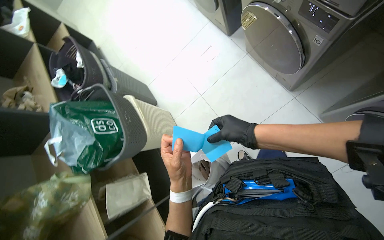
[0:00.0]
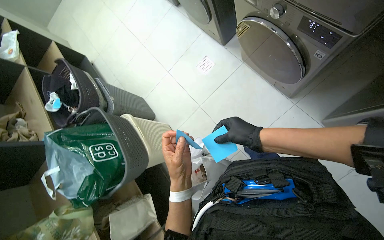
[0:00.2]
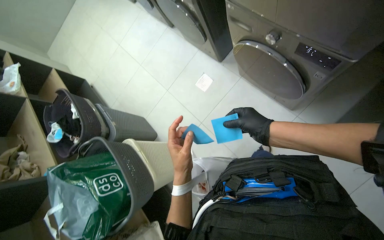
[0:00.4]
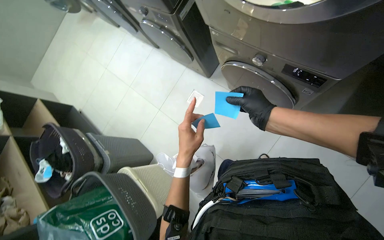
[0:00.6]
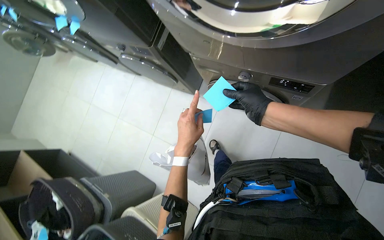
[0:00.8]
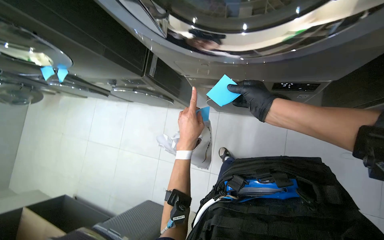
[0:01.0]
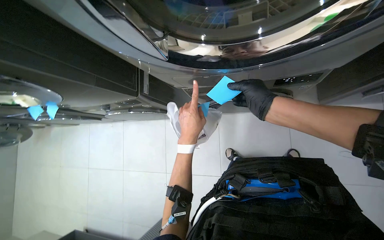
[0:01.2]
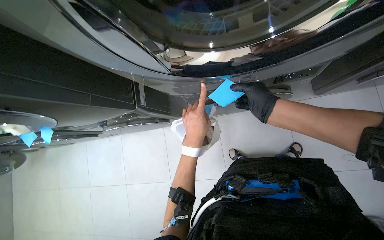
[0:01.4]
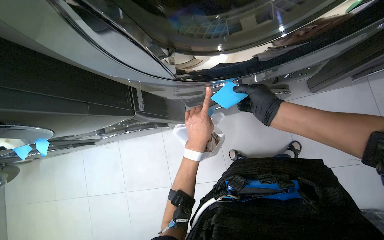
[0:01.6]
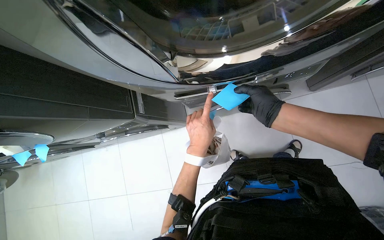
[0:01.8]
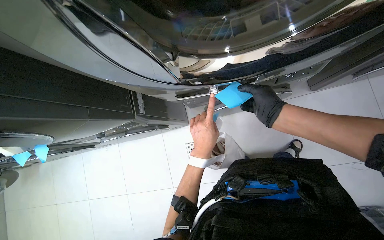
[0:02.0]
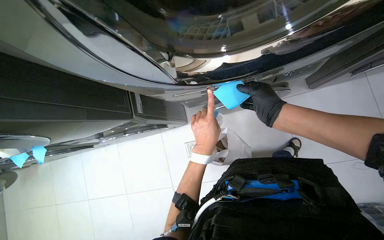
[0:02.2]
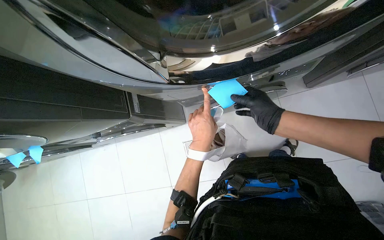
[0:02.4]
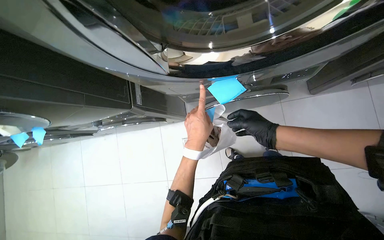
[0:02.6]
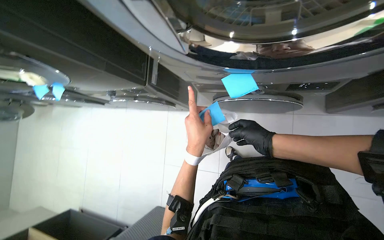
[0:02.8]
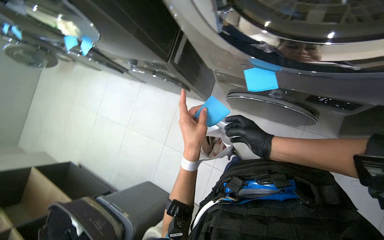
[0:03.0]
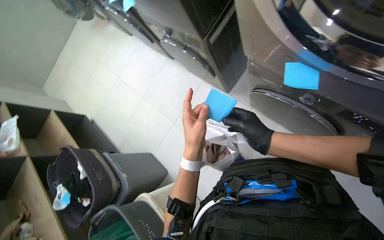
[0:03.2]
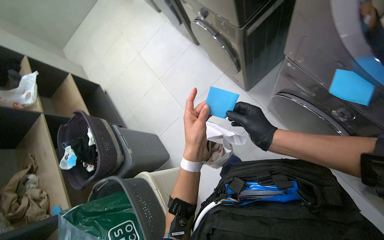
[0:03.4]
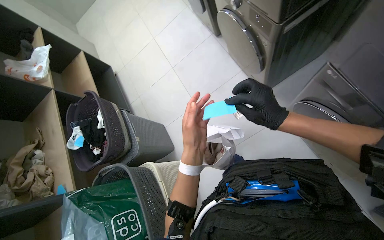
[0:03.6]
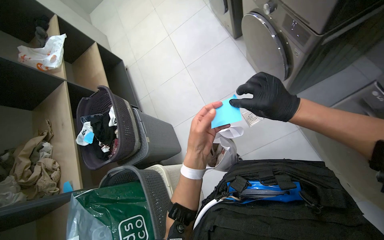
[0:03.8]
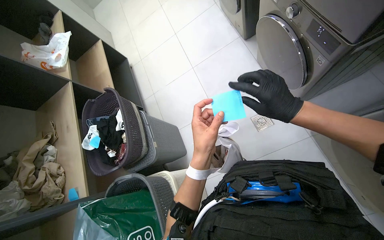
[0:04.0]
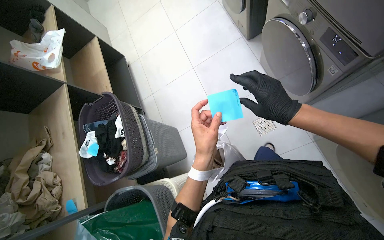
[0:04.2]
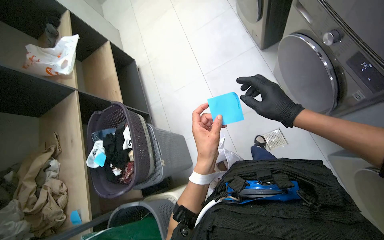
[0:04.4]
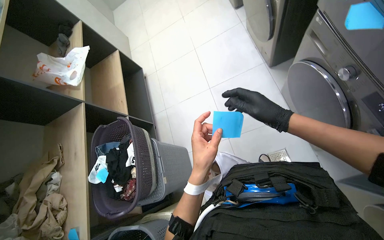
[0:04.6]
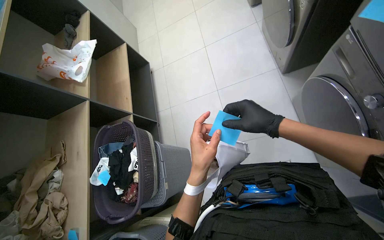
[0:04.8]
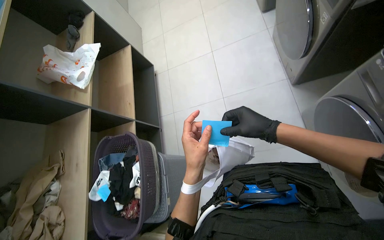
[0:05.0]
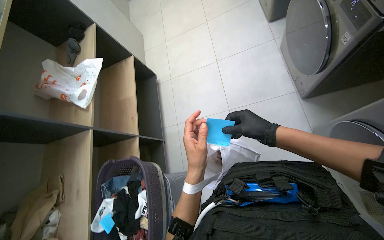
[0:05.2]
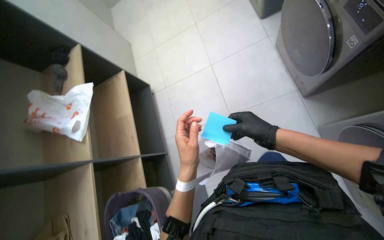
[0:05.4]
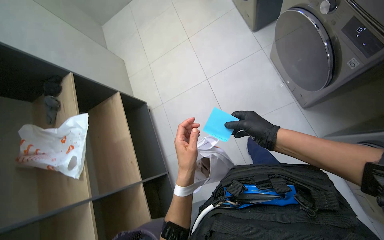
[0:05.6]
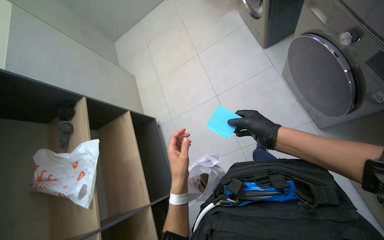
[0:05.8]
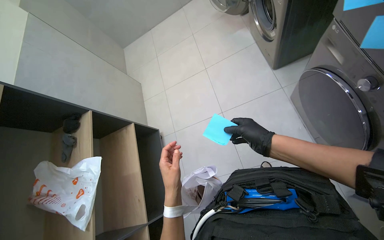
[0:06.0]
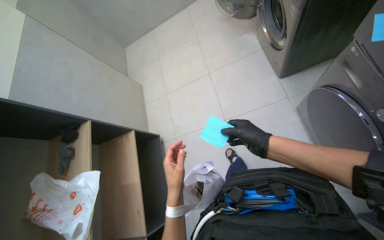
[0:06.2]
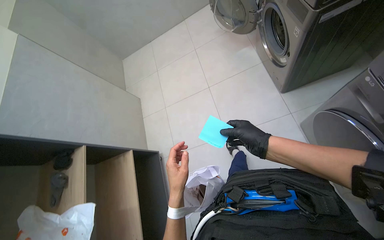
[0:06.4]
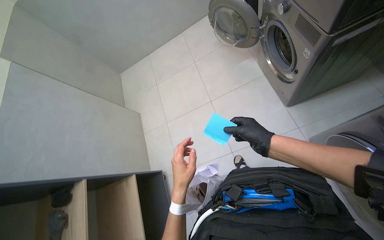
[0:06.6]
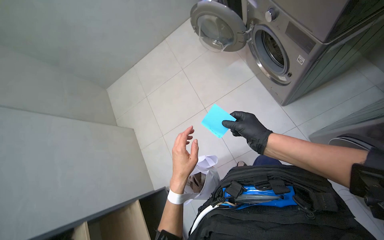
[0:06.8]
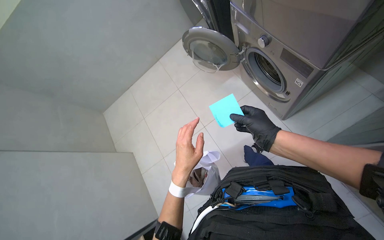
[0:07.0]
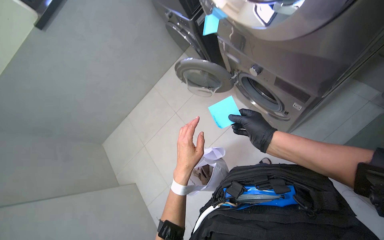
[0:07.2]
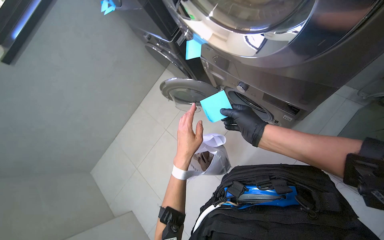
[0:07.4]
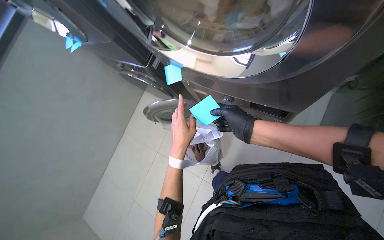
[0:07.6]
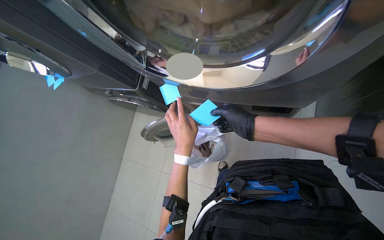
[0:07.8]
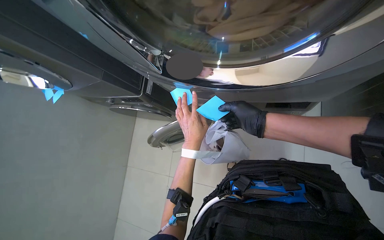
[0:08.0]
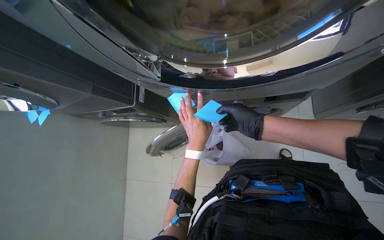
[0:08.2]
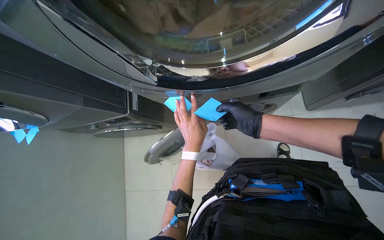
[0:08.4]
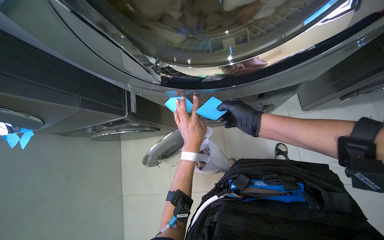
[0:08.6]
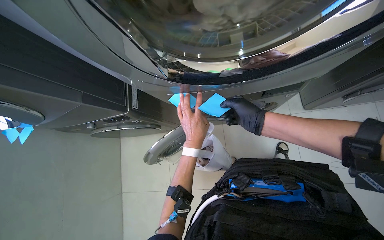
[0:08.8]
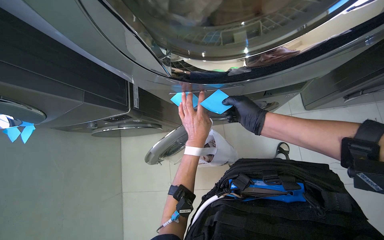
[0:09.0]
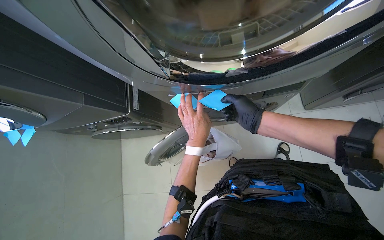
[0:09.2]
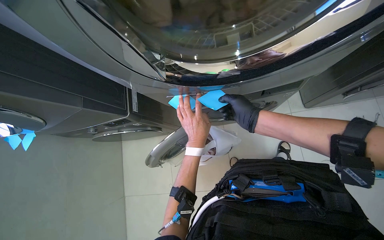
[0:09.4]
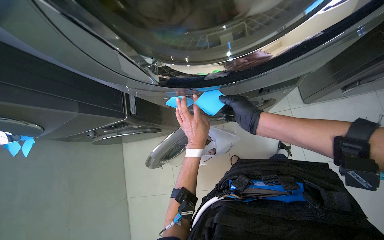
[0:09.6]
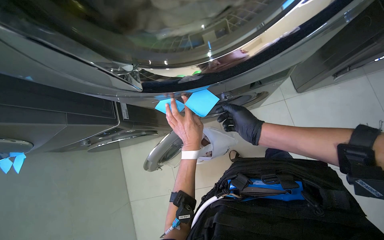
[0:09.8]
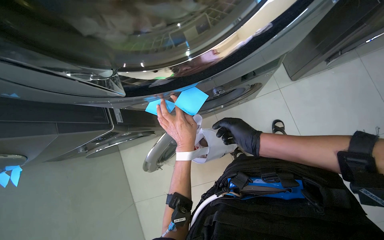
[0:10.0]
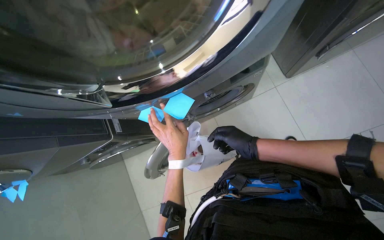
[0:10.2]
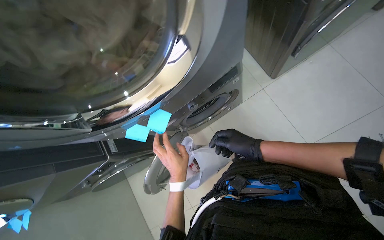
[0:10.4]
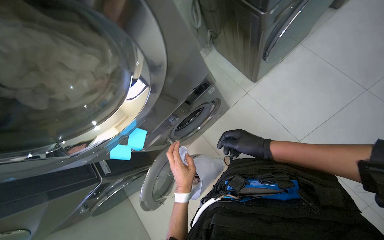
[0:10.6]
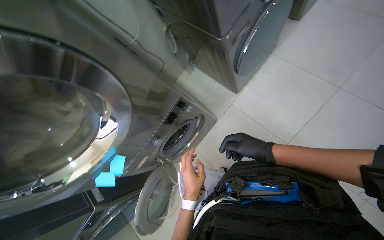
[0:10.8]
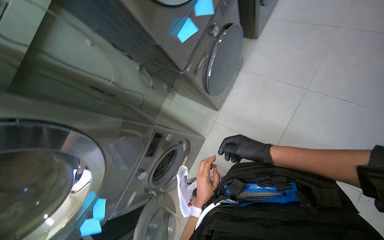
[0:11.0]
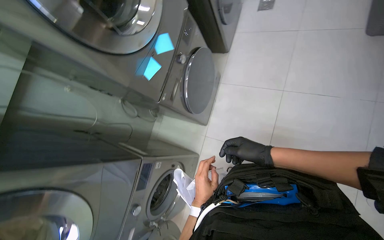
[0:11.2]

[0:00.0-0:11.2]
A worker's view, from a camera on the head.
Job: managing laundry.
The whole recording: Labeling machines with sticky notes. The worker writes on sticky notes, places them on the washing machines, and then collects them into a bag.
0:00.0 to 0:01.6: The camera pitches upward, by some 20 degrees. Everything in view rotates approximately 40 degrees counterclockwise.
0:01.6 to 0:03.2: The head turns to the left by some 45 degrees.
0:03.2 to 0:04.8: The wearer moves some 70 cm. The scene turns some 35 degrees clockwise in the picture.
0:04.8 to 0:06.4: The camera travels approximately 80 cm.
0:06.4 to 0:08.0: The wearer moves about 60 cm. The wearer looks approximately 50 degrees further to the right. The view tips upward by approximately 20 degrees.
0:09.6 to 0:11.2: The wearer moves approximately 50 cm. The camera pitches upward, by some 20 degrees. Everything in view rotates roughly 50 degrees counterclockwise.

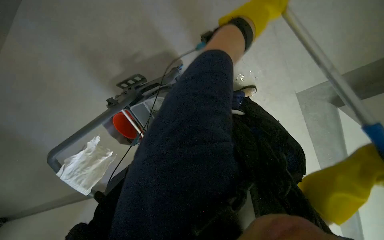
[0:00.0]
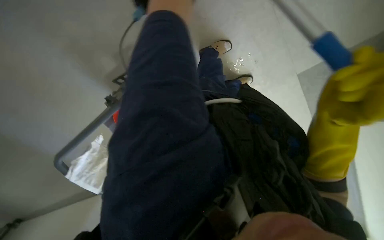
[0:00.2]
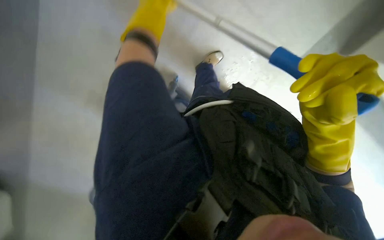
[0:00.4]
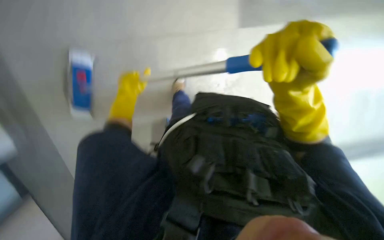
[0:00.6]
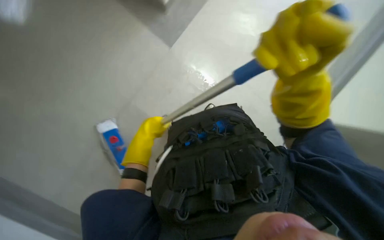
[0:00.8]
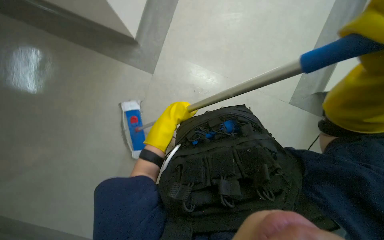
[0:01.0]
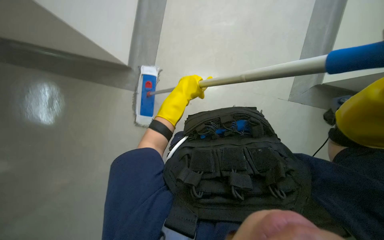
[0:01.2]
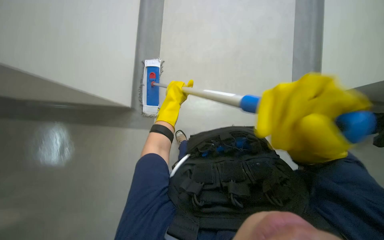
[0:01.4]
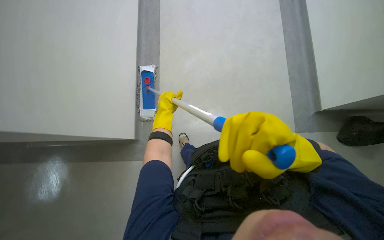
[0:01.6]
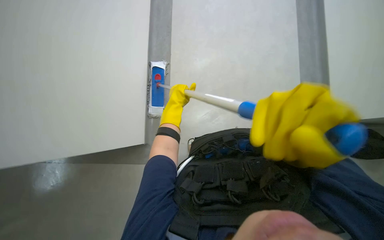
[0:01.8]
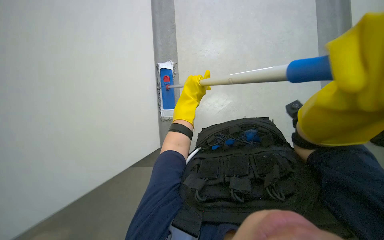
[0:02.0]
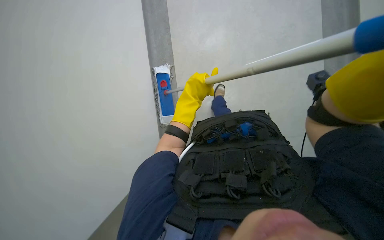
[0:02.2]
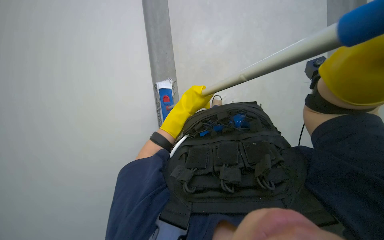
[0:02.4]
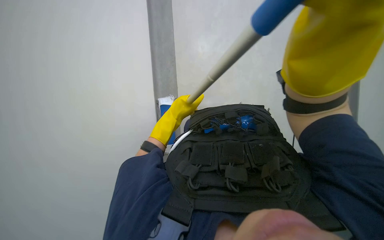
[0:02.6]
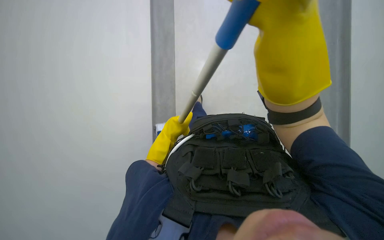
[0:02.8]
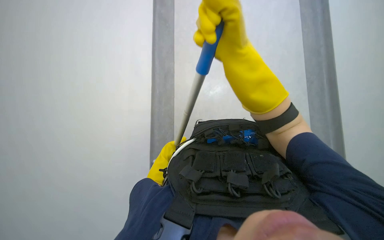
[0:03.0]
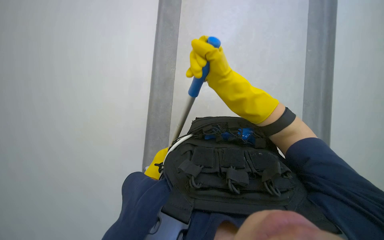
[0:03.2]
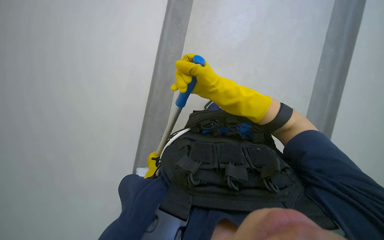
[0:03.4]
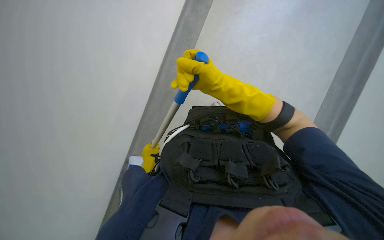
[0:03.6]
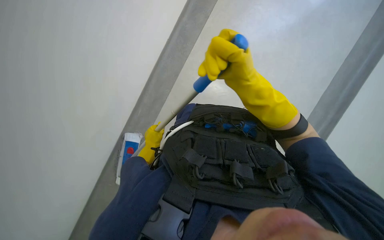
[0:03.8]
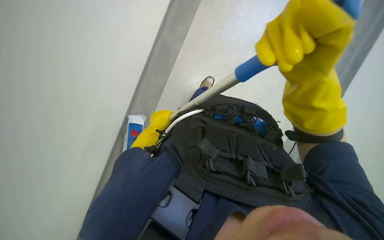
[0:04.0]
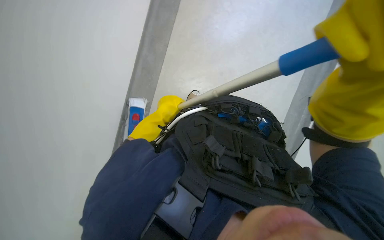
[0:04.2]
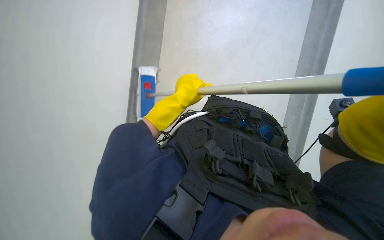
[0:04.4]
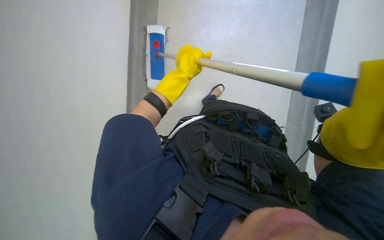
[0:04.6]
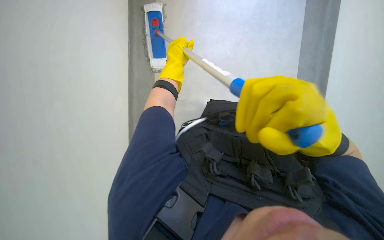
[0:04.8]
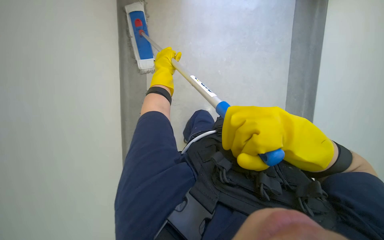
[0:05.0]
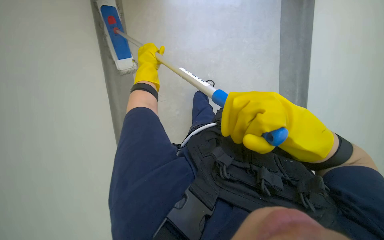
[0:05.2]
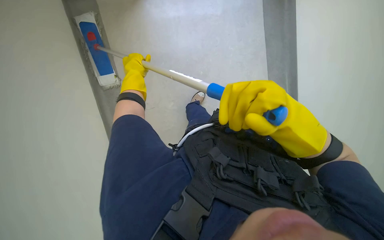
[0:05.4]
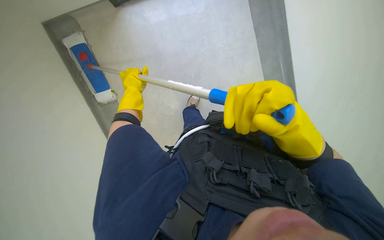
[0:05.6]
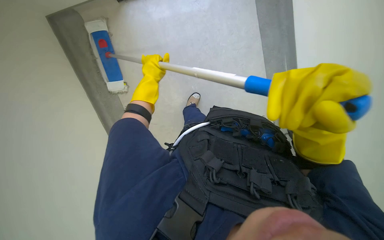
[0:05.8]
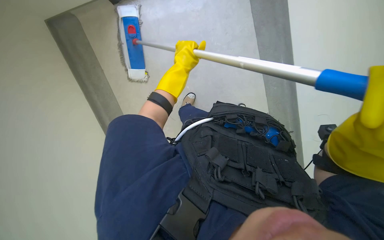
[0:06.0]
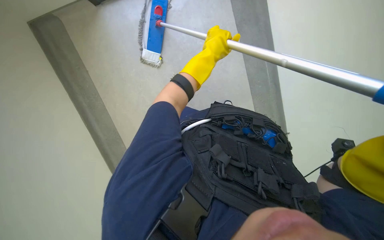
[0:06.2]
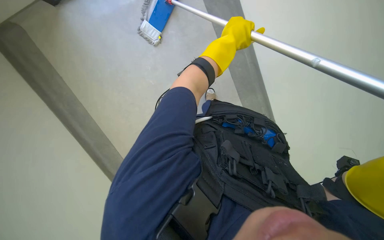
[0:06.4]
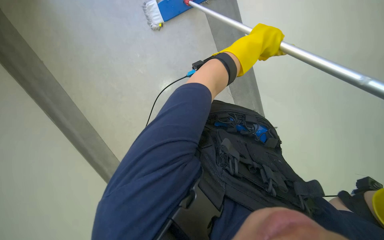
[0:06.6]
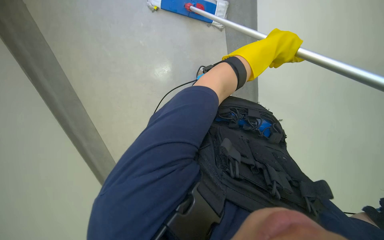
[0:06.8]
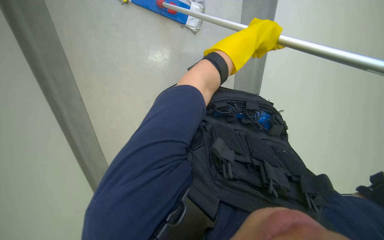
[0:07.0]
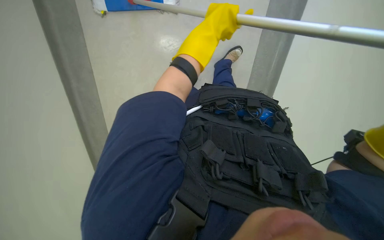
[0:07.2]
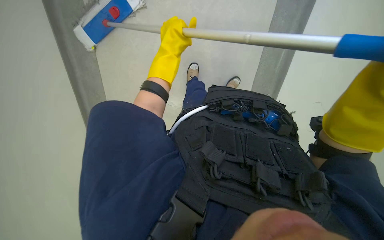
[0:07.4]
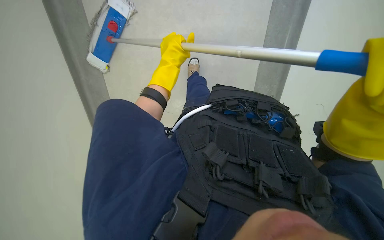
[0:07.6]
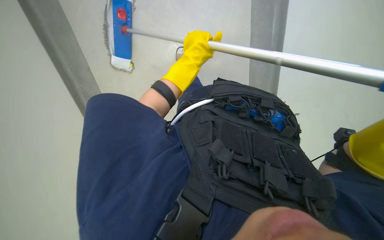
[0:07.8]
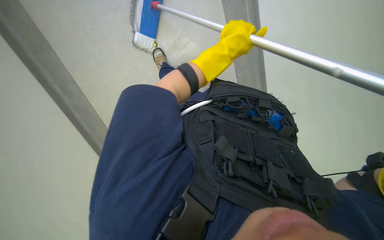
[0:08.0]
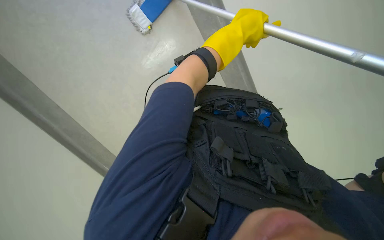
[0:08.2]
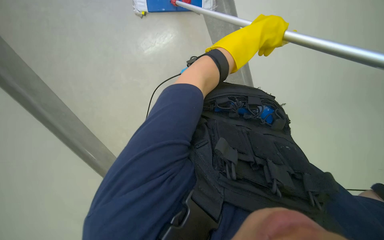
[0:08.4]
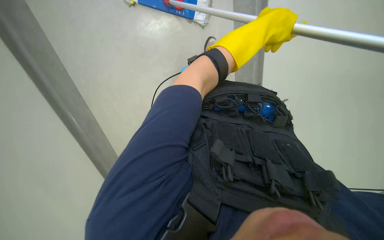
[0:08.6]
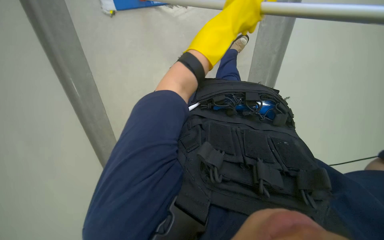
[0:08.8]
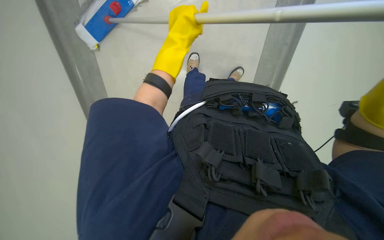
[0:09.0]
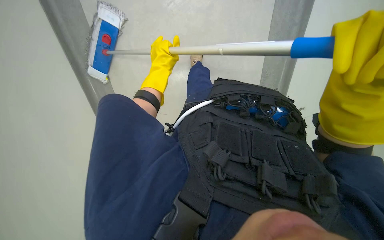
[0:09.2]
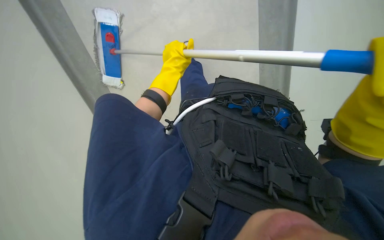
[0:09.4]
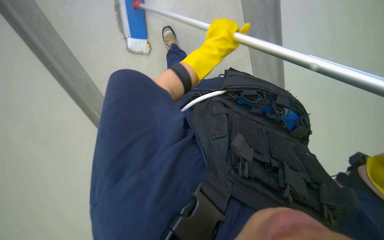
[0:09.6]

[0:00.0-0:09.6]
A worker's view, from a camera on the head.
Job: wiping surfaces.
The whole recording: Mopping wall with flat mop. The worker mops the wall and baseboard with a flat mop.
0:01.6 to 0:03.2: The camera pitches upward, by roughly 25 degrees. The left hand heads down the picture, covering roughly 20 cm.
0:03.2 to 0:04.8: The left hand moves up the picture and nearer to the camera, roughly 30 cm.
0:04.8 to 0:06.4: The left hand is displaced to the right by roughly 25 cm.
0:06.4 to 0:08.0: The left hand swings left and right, about 25 cm each way, with 2 reversals.
0:08.0 to 0:09.6: The left hand heads farther from the camera, covering approximately 10 cm, and moves approximately 15 cm to the left and comes back.
